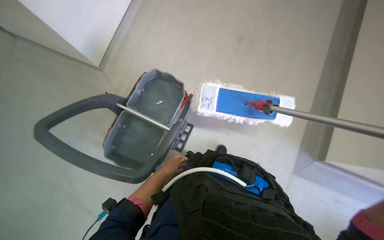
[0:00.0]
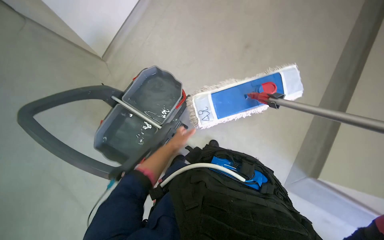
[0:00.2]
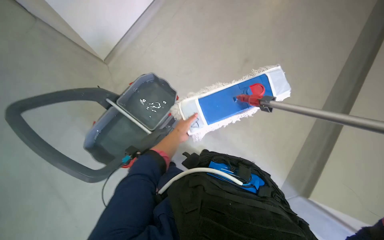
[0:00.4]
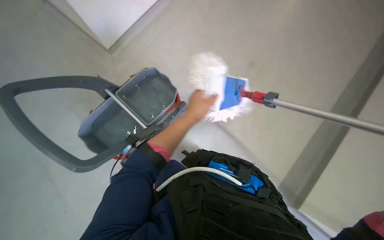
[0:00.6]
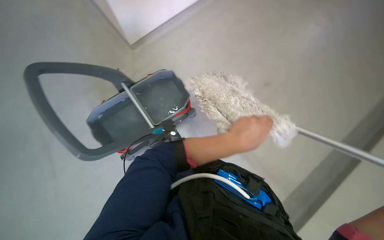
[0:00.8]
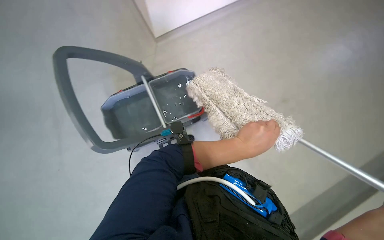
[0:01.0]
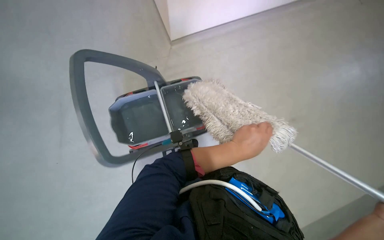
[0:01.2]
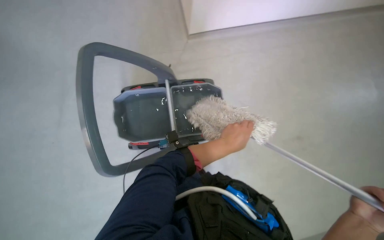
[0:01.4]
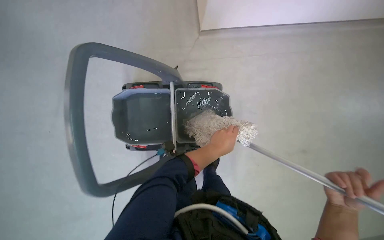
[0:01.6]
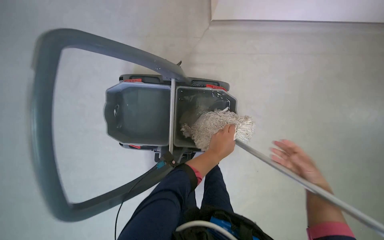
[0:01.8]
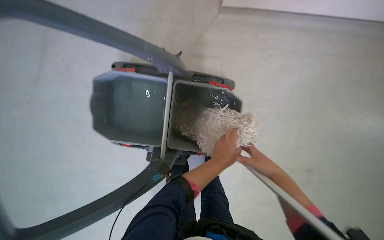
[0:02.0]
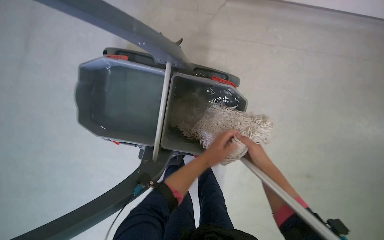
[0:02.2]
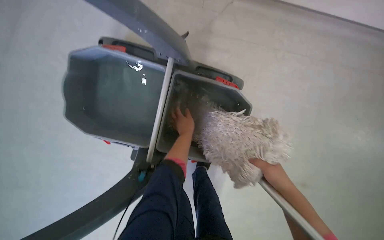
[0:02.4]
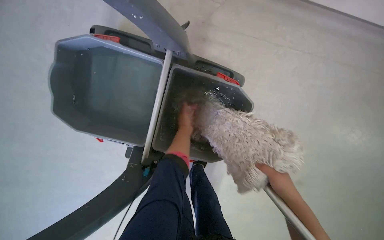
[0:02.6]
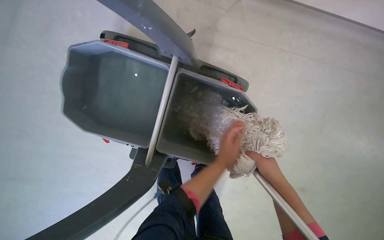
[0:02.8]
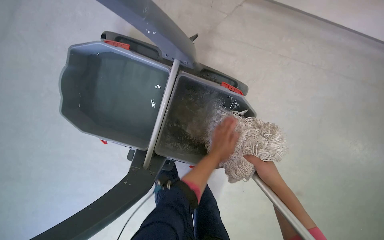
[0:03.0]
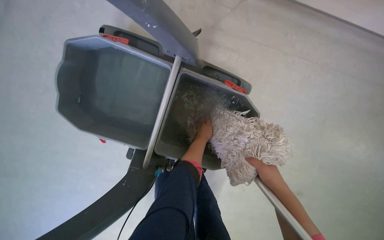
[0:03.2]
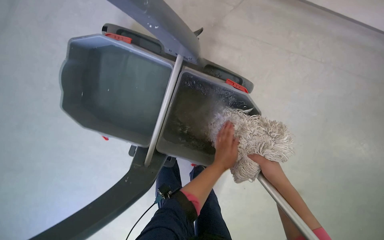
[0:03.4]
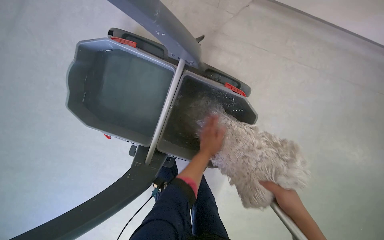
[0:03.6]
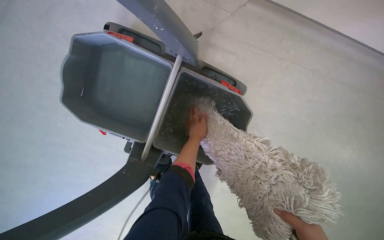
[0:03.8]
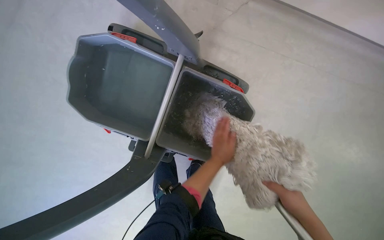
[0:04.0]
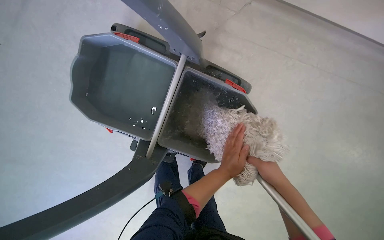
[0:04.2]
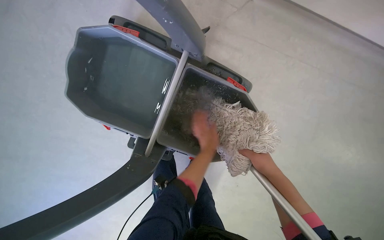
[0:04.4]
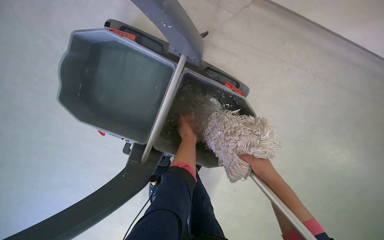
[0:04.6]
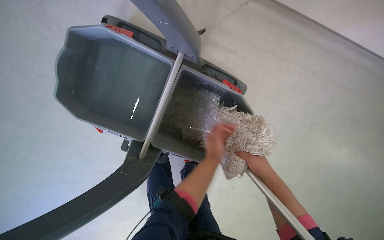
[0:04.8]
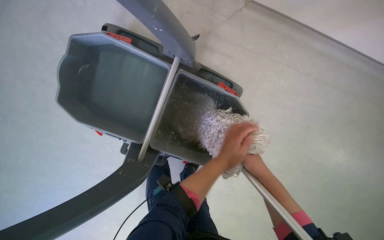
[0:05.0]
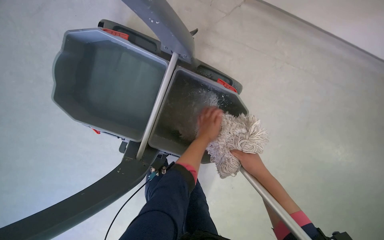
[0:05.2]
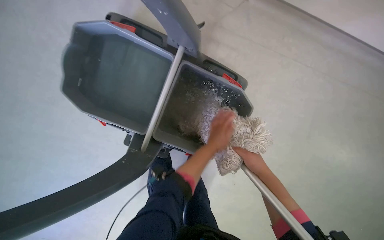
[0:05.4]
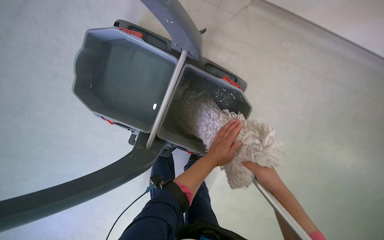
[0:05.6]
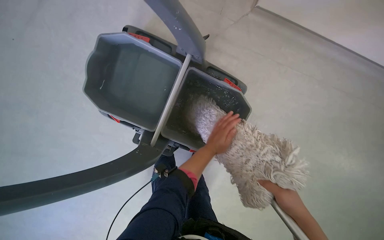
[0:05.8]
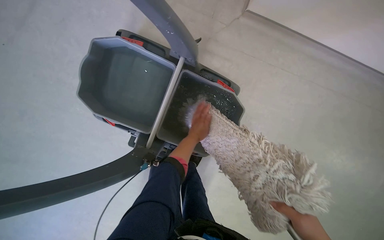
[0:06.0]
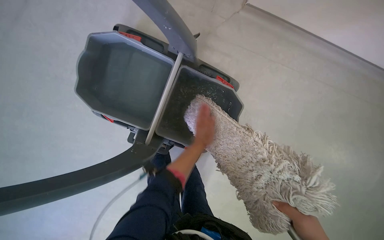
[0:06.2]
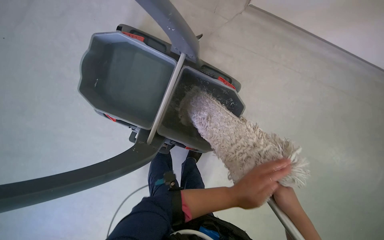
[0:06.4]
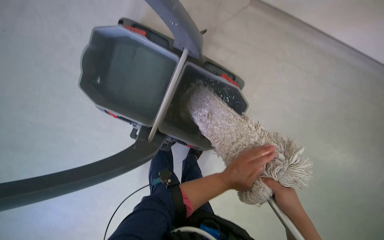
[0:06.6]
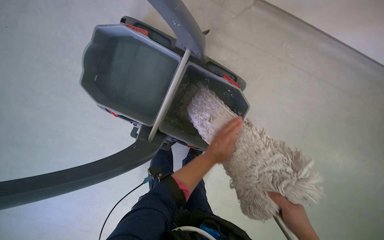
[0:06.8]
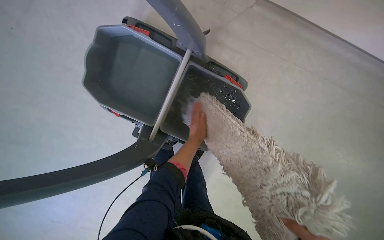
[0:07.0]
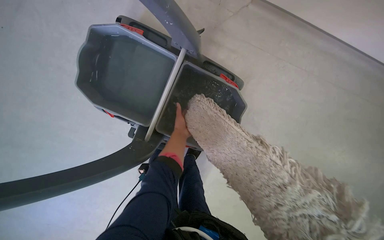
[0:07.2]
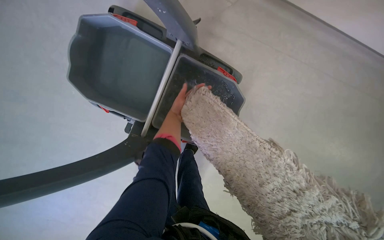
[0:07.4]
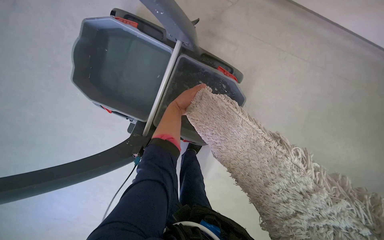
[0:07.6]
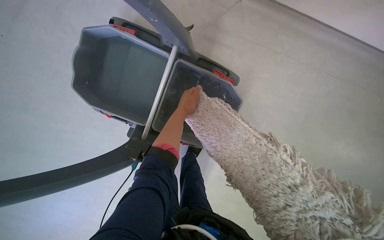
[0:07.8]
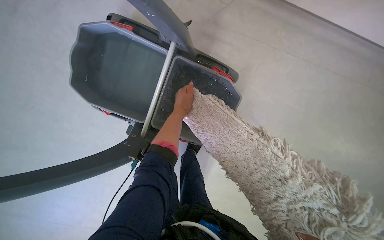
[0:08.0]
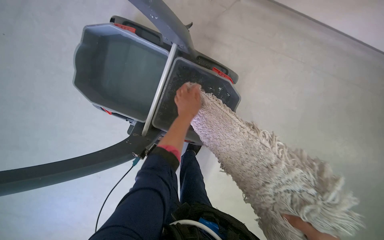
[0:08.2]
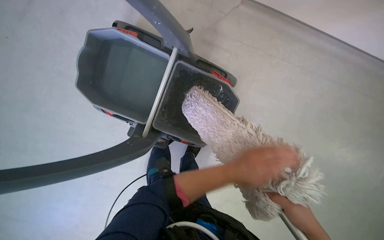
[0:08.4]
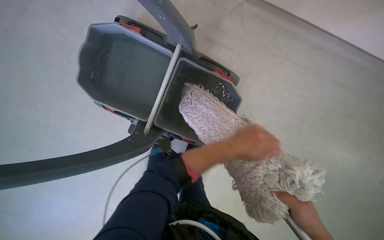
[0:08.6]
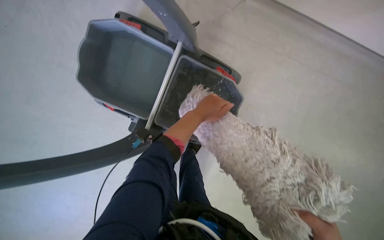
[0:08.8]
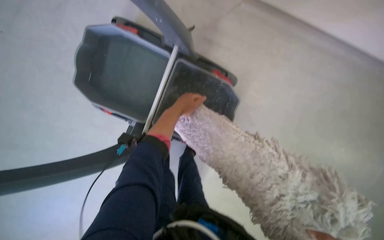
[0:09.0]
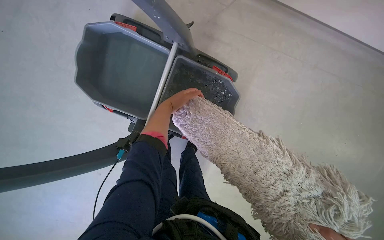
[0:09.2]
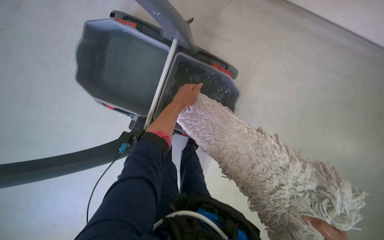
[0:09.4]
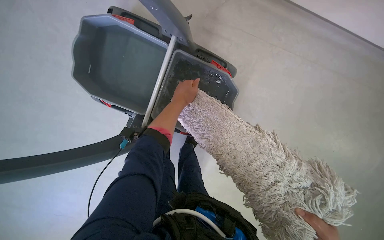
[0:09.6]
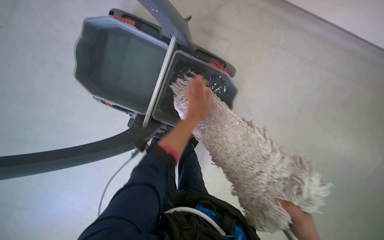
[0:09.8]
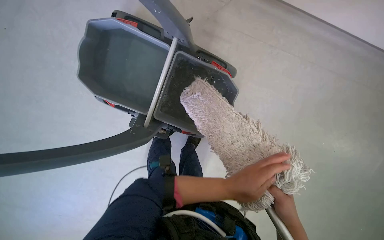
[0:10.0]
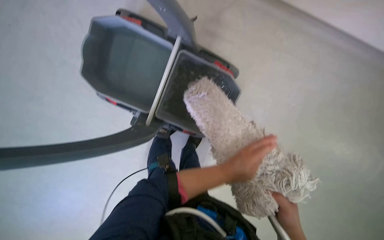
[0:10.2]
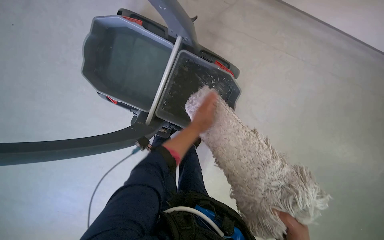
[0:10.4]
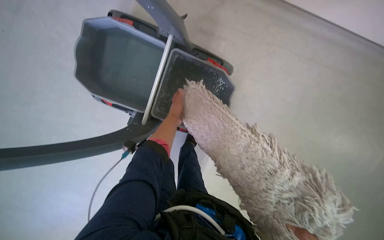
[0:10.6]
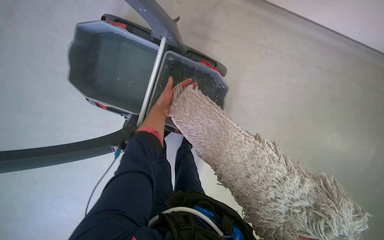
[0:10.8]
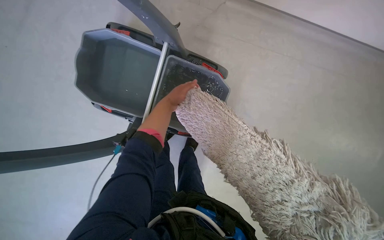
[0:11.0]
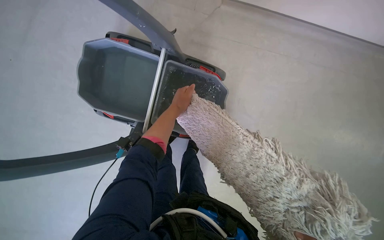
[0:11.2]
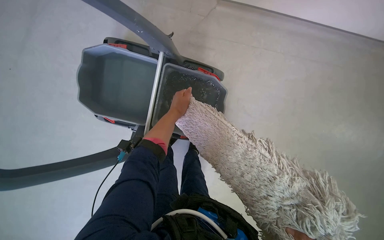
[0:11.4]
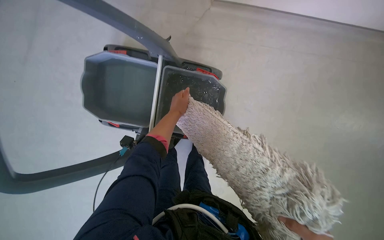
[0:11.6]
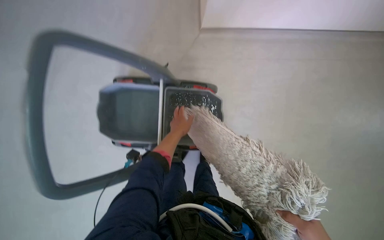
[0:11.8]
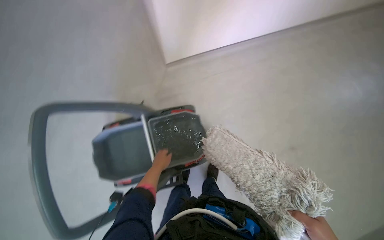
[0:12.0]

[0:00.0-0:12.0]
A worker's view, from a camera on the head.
Job: preparing cleaning supplies.
The whole recording: Washing cleaning cloth in bucket. The worker washes the cloth in a bucket for floor cleaning.
0:00.0 to 0:01.6: The left hand moves to the right and up the picture, roughly 20 cm.
0:01.6 to 0:03.0: The left hand goes farther from the camera and returns, roughly 35 cm each way.
0:04.4 to 0:06.0: The left hand swings nearer and farther, some 15 cm each way, with 2 reversals.
0:06.0 to 0:07.6: The left hand moves up the picture and to the left, approximately 15 cm.
0:09.0 to 0:10.4: The left hand moves down the picture and to the right, approximately 15 cm.
0:10.4 to 0:12.0: The view tips upward by some 15 degrees. The left hand is displaced to the left by roughly 20 cm.

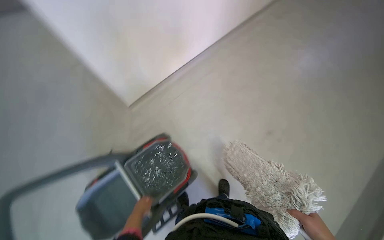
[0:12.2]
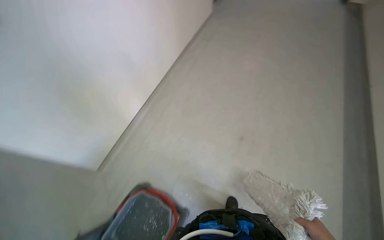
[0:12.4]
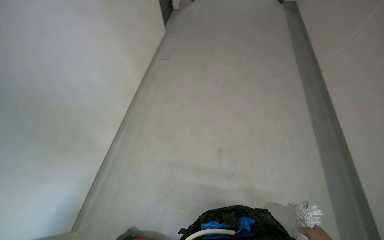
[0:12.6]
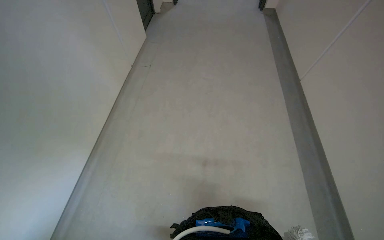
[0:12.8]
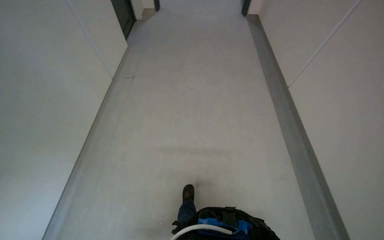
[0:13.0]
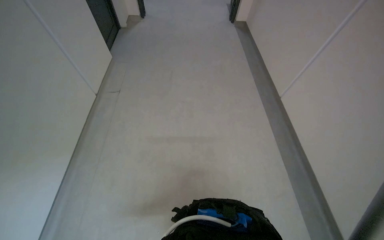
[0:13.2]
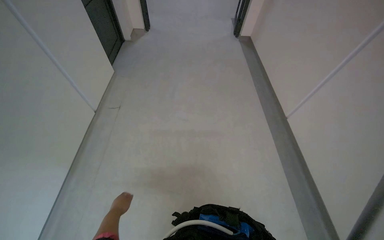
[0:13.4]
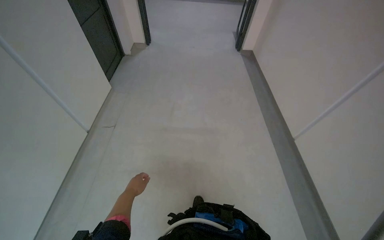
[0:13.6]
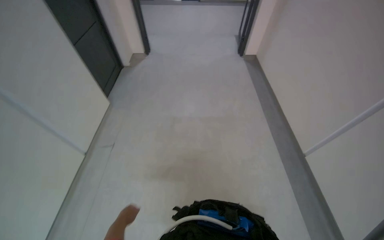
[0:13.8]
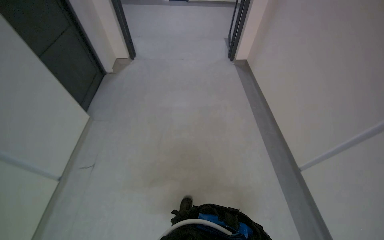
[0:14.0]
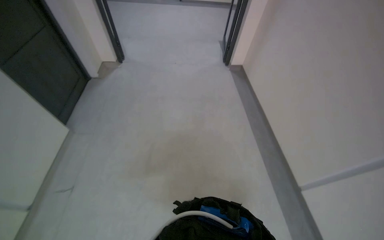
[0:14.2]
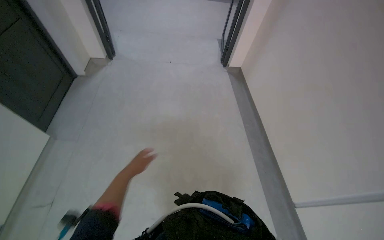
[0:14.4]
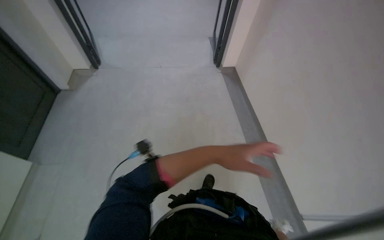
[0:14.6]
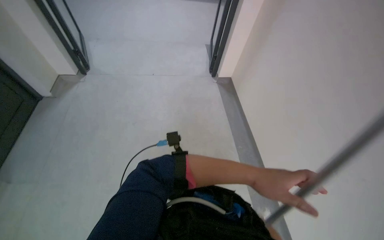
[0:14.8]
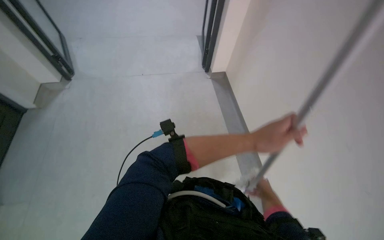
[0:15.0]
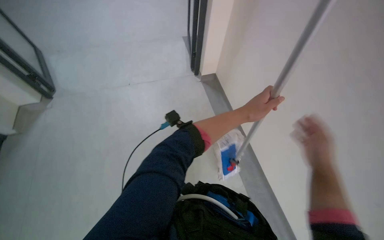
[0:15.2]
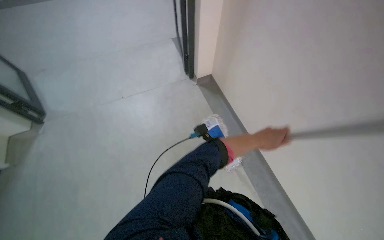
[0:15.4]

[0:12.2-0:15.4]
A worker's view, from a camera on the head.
Job: preparing cleaning supplies.
The whole recording: Washing cleaning cloth in bucket. The worker washes the cloth in a bucket for floor cleaning.
0:12.2 to 0:13.8: The camera travels roughly 1 m. The wearer's head swings approximately 20 degrees to the right.
0:13.8 to 0:15.4: The wearer moves some 1 m. The head turns to the right by about 25 degrees.

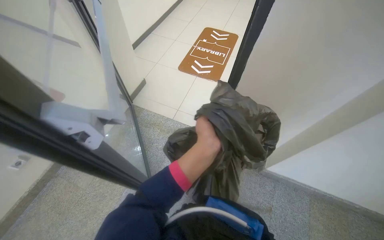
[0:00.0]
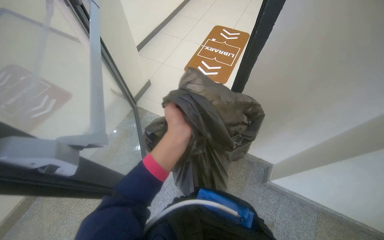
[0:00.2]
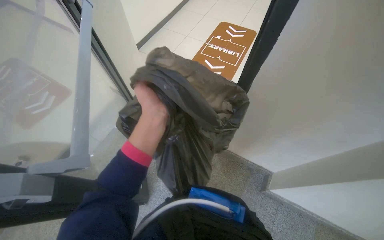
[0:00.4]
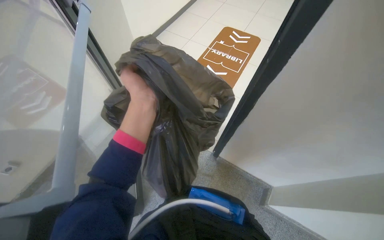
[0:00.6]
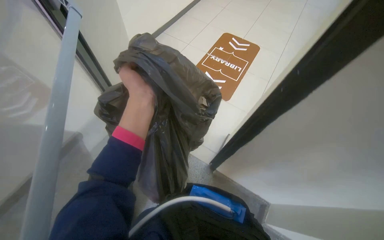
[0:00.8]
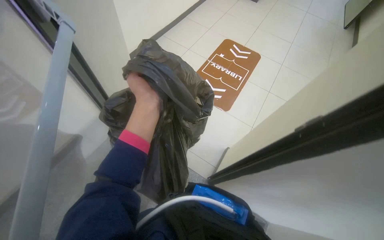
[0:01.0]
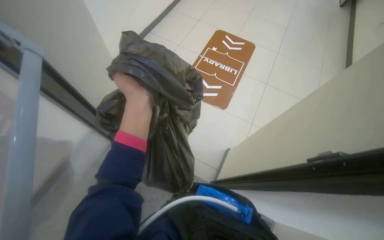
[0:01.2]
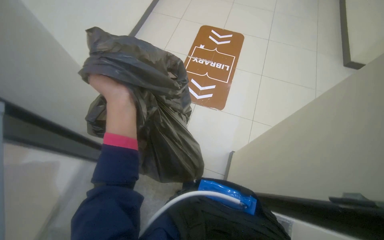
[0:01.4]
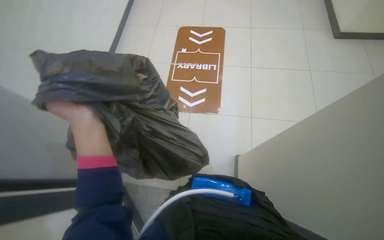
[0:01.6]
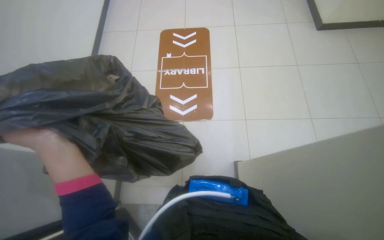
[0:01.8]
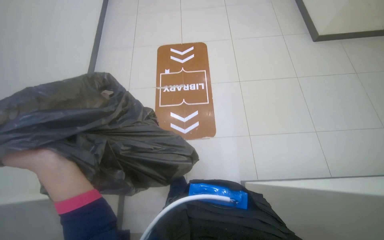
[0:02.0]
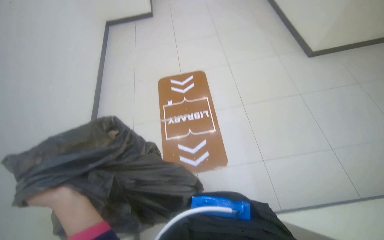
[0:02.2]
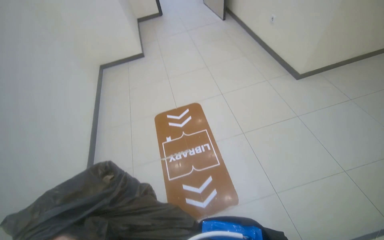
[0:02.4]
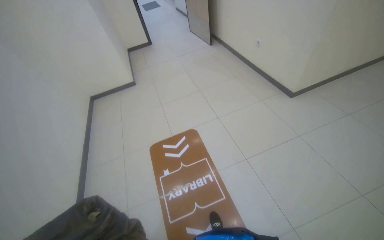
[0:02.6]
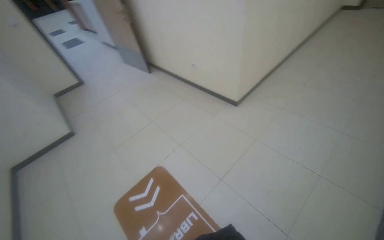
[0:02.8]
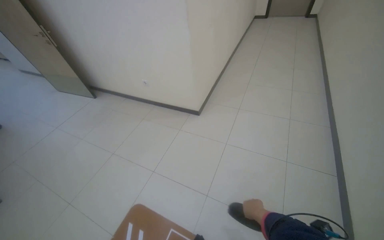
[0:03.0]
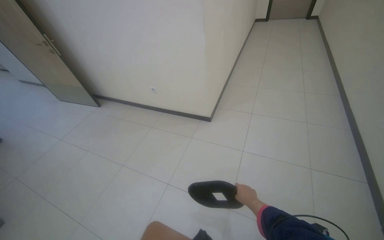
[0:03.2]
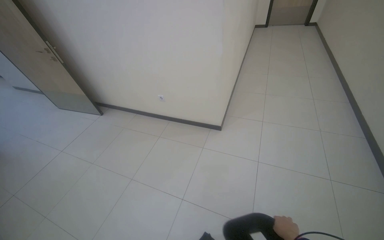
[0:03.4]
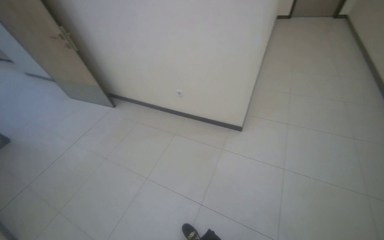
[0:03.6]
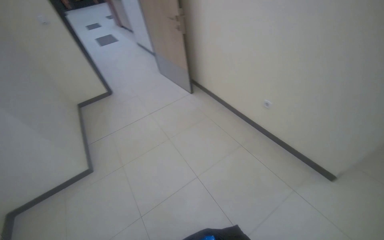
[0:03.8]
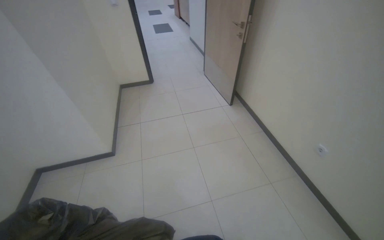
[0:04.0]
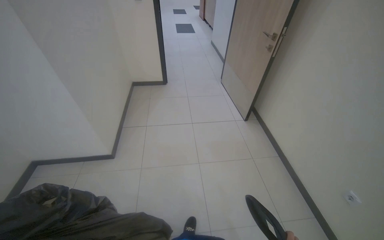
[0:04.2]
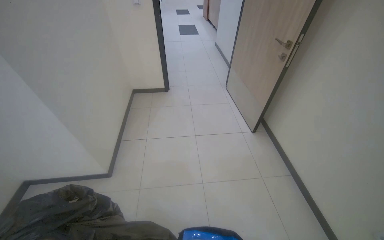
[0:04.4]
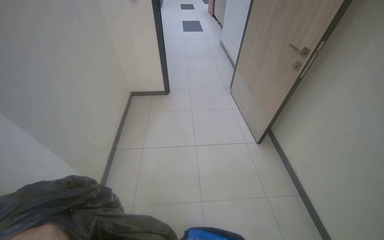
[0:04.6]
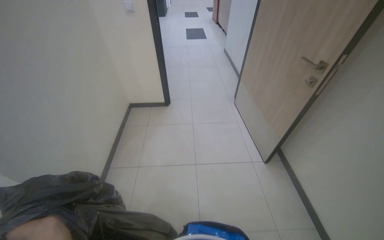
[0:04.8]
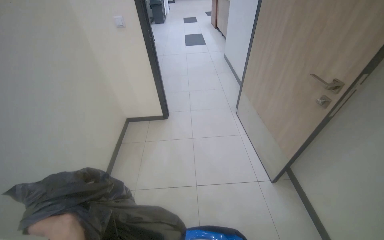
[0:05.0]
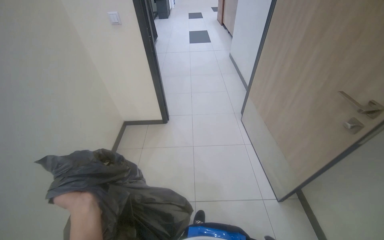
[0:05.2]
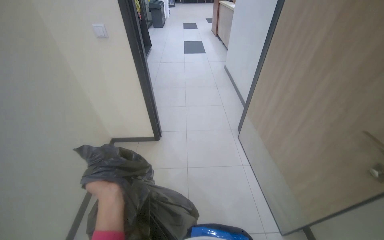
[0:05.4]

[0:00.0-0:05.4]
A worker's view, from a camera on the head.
Job: managing trash.
The whole recording: Transporting trash and items. The worker carries a trash bag and other items, moving through the building, opening doors, and descending stairs.
0:00.0 to 0:01.4: The wearer moves about 70 cm.
0:01.4 to 0:02.8: The wearer moves roughly 40 cm. The camera pitches upward, by about 45 degrees. Everything in view rotates some 55 degrees counterclockwise.
0:02.8 to 0:04.0: The camera travels approximately 1 m. The head turns to the left by roughly 30 degrees.
0:04.0 to 0:05.4: The head travels approximately 1.5 m.
